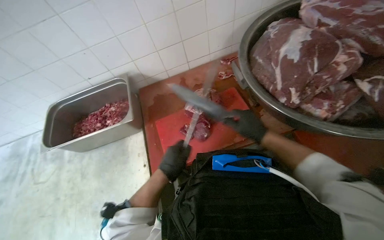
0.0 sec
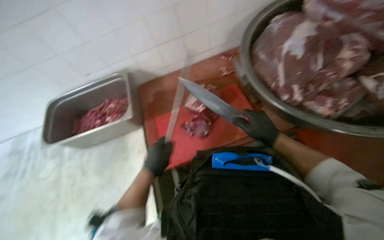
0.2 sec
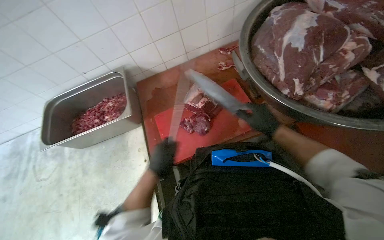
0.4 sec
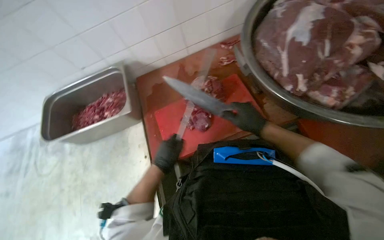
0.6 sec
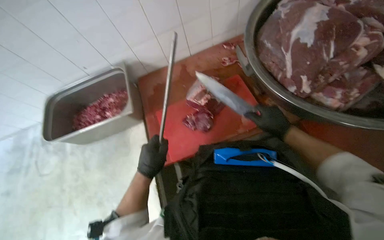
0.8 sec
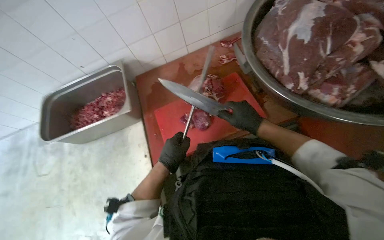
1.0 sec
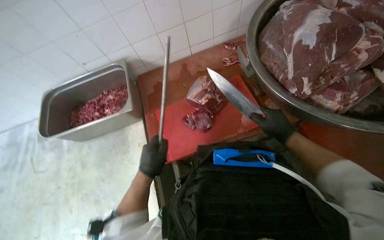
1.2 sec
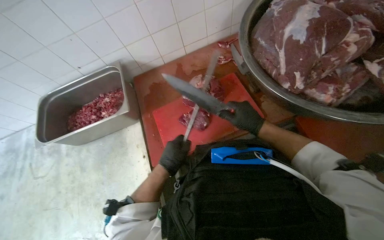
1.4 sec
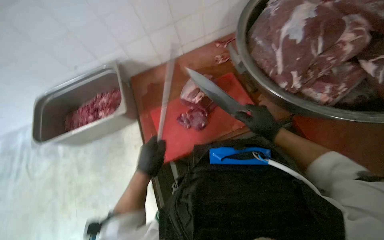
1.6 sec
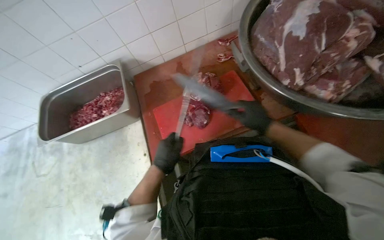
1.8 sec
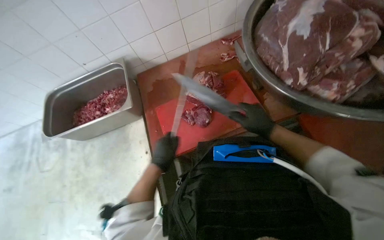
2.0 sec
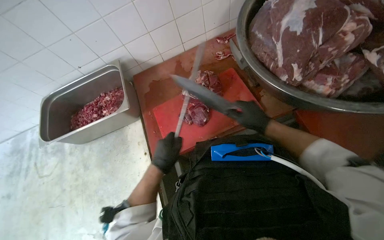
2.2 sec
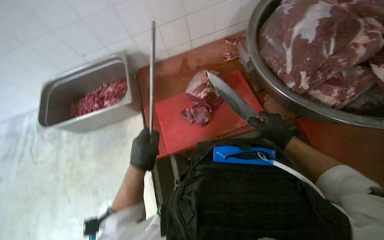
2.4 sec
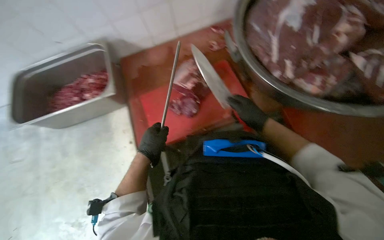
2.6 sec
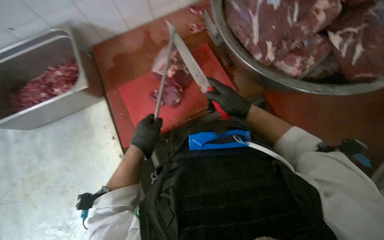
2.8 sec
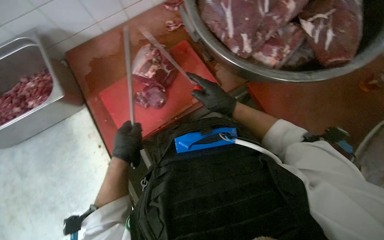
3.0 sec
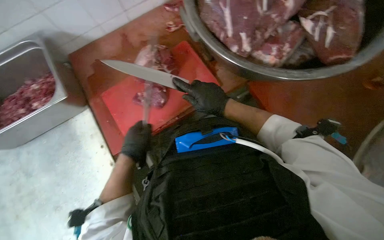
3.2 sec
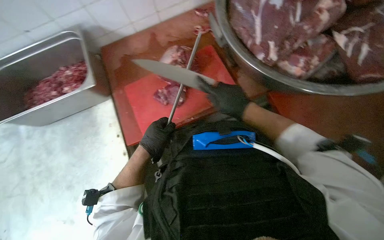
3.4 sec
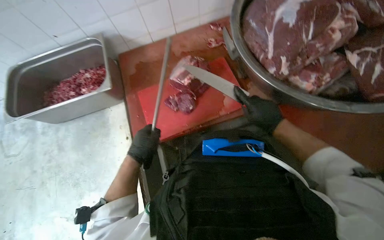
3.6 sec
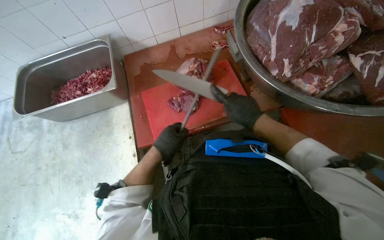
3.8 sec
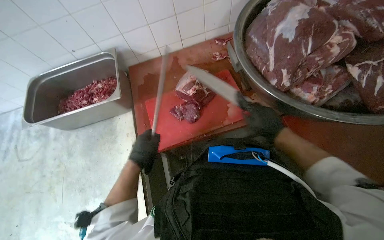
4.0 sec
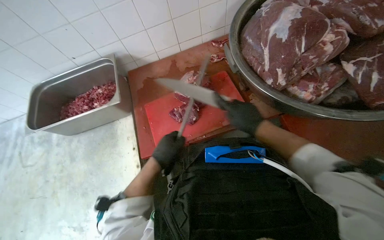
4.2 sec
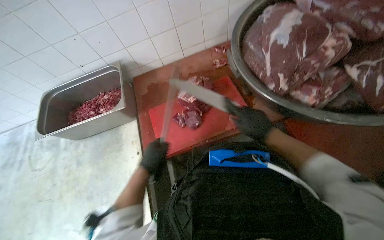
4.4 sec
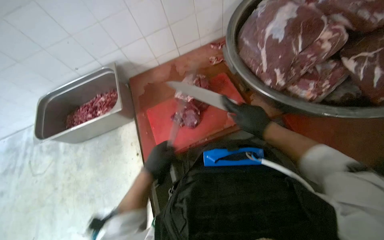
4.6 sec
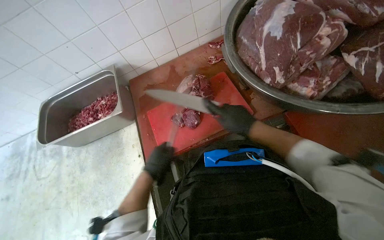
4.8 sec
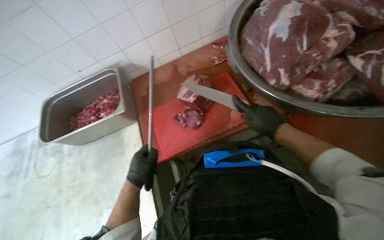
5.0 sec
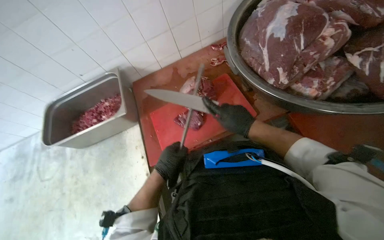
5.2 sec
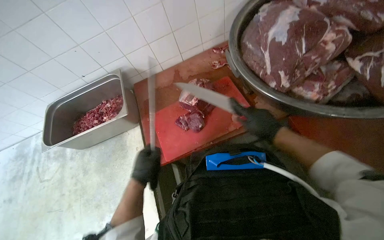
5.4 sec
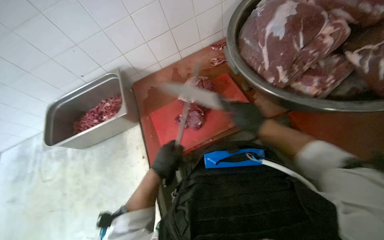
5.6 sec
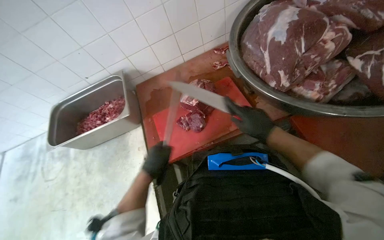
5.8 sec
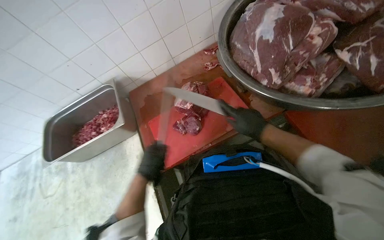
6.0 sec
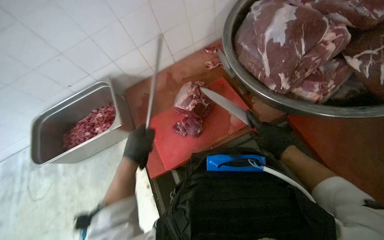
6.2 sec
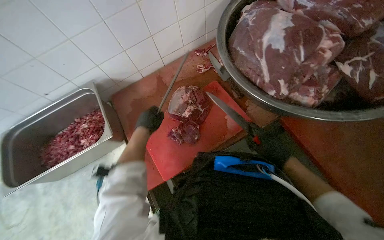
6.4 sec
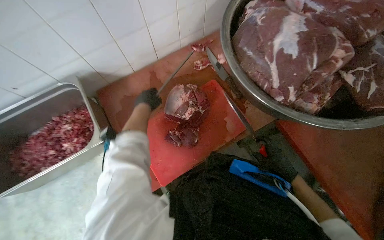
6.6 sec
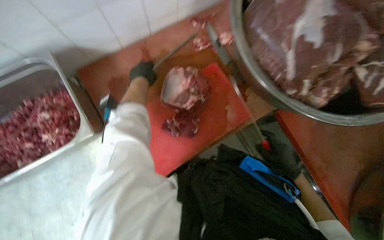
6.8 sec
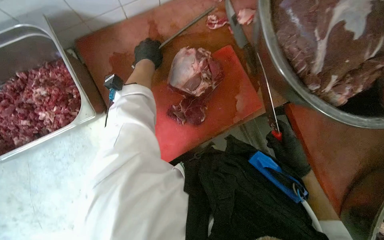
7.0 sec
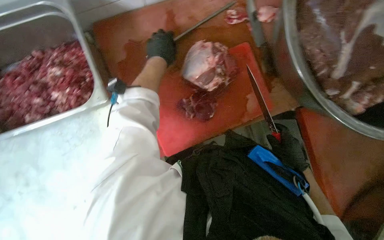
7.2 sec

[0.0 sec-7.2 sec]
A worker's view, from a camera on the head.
Job: preparing food.
The whole recording: Sharpening knife. The worker sharpens a knife using a sharpening steel.
0.0 sec to 1.4 sec: The hands stay close to where they were, moving slightly.
1.4 sec to 2.8 sec: The hands work in one place, with small movements.
2.8 sec to 4.4 sec: The hands stay close to where they were, moving slightly.
4.4 sec to 5.8 sec: The hands stay close to where they were, moving slightly.
5.8 sec to 7.2 sec: The view swings some 20 degrees to the right. The wearer looks roughly 20 degrees further downward. The left hand shifts approximately 35 cm up the picture.

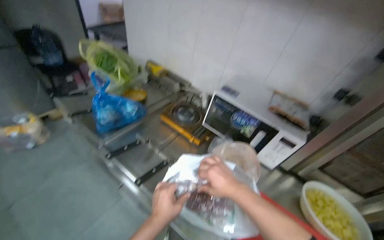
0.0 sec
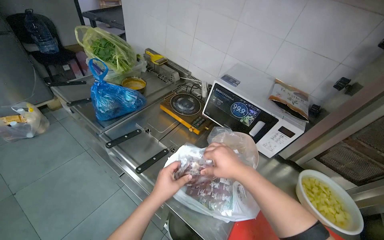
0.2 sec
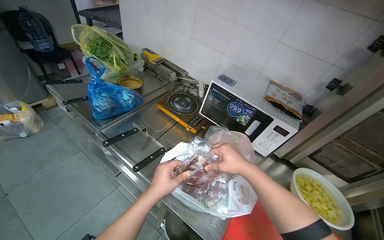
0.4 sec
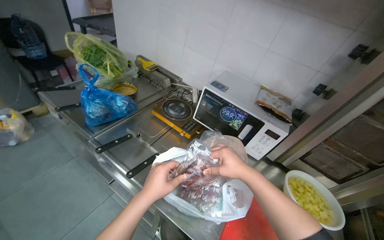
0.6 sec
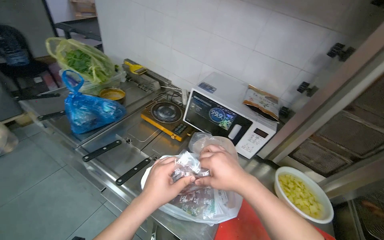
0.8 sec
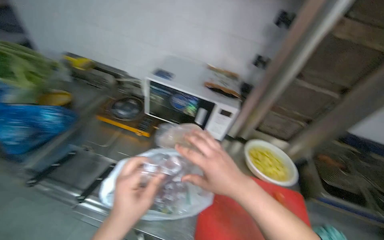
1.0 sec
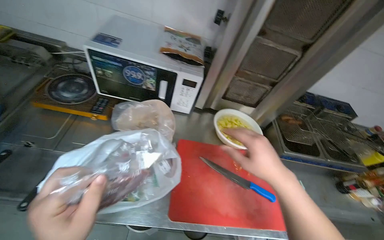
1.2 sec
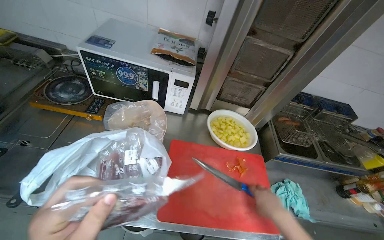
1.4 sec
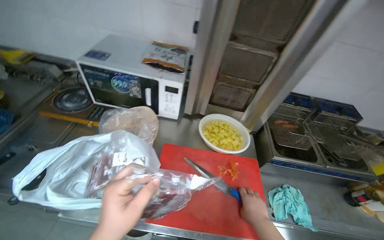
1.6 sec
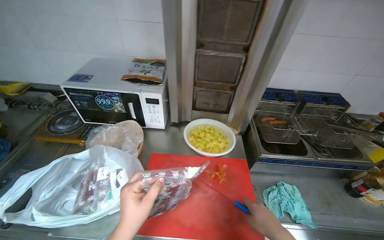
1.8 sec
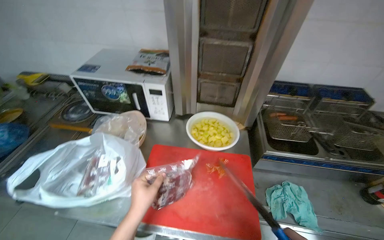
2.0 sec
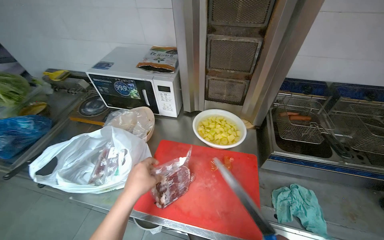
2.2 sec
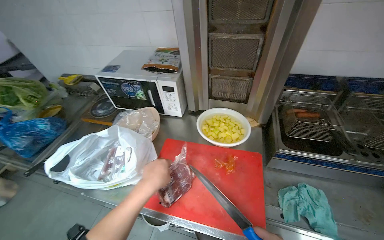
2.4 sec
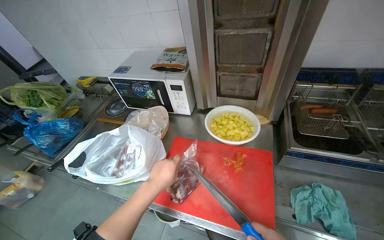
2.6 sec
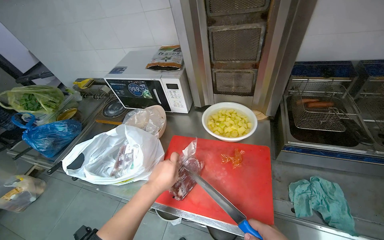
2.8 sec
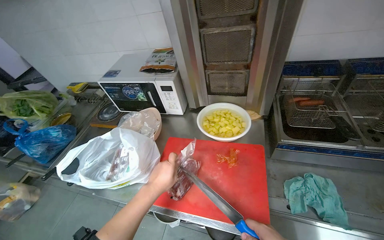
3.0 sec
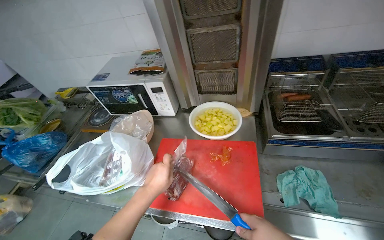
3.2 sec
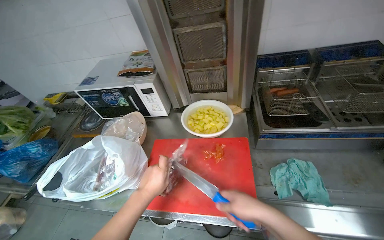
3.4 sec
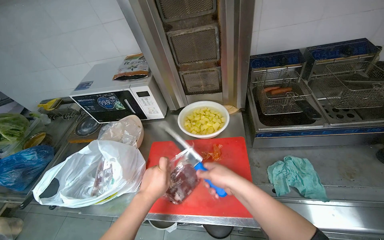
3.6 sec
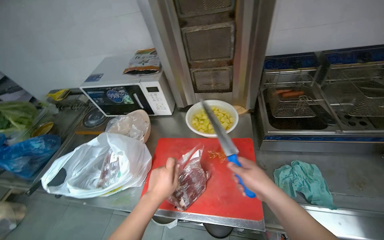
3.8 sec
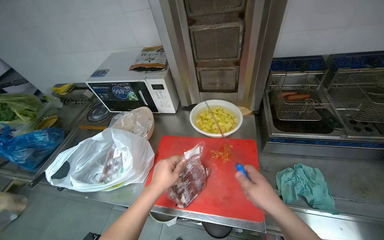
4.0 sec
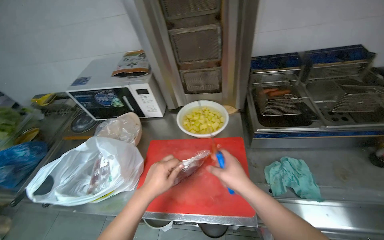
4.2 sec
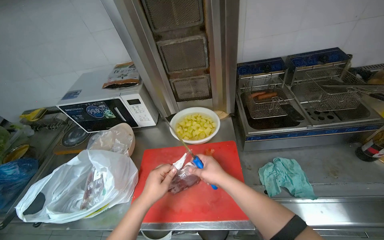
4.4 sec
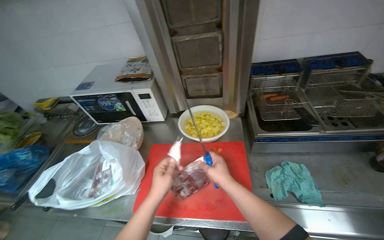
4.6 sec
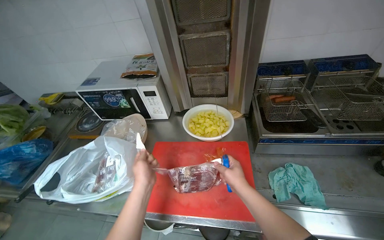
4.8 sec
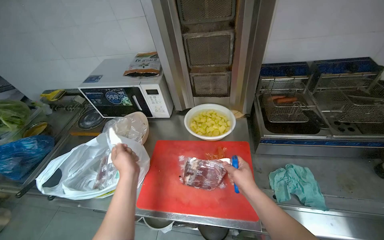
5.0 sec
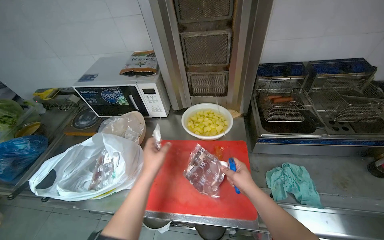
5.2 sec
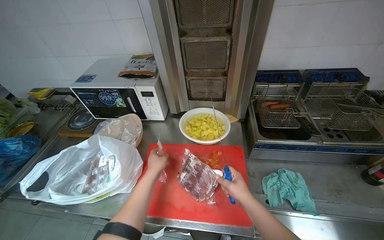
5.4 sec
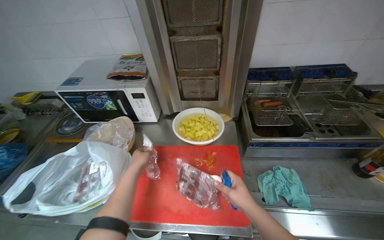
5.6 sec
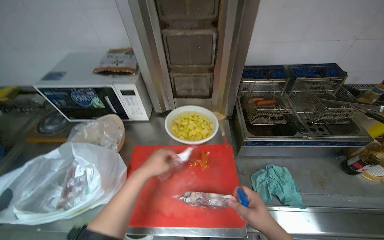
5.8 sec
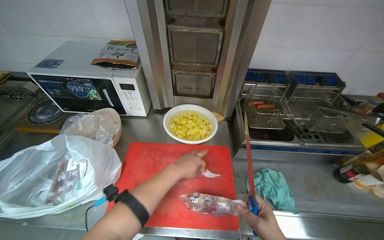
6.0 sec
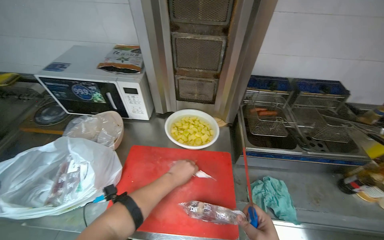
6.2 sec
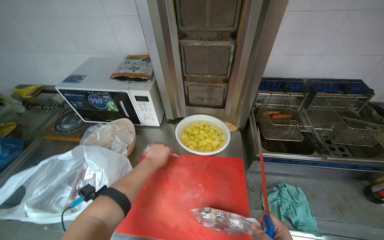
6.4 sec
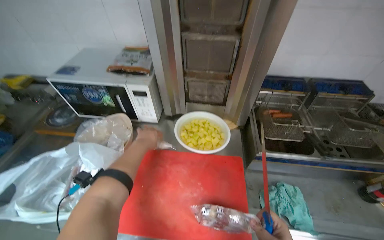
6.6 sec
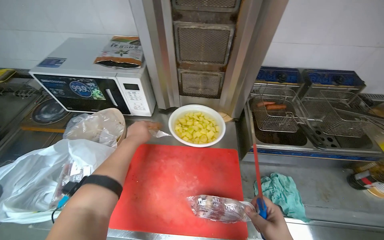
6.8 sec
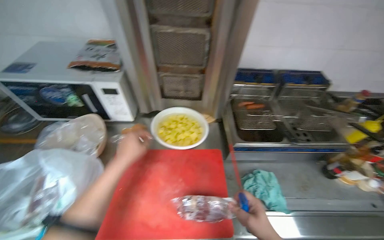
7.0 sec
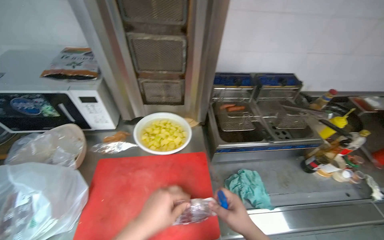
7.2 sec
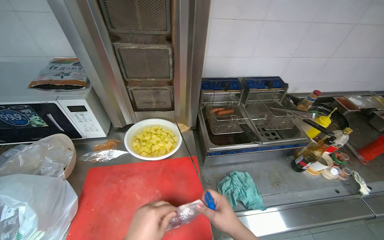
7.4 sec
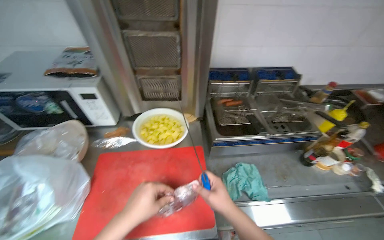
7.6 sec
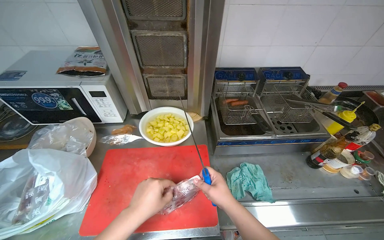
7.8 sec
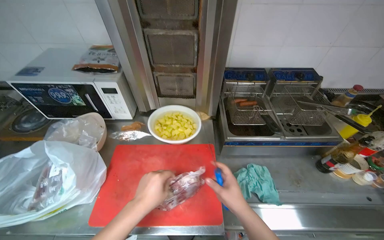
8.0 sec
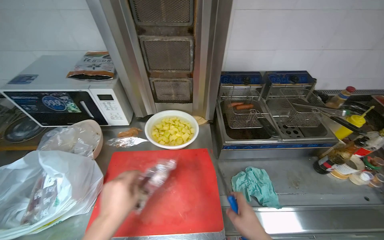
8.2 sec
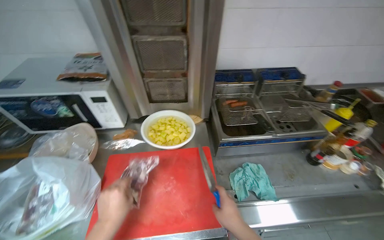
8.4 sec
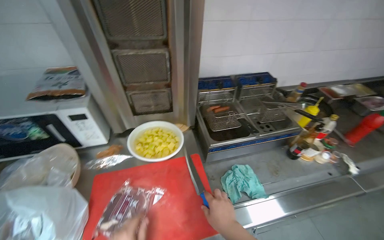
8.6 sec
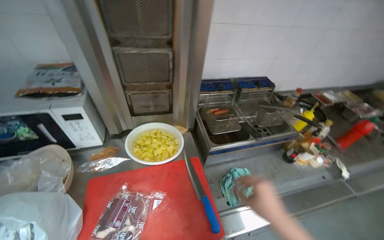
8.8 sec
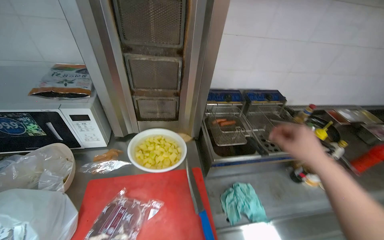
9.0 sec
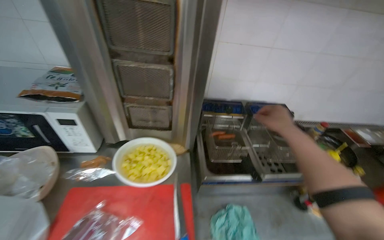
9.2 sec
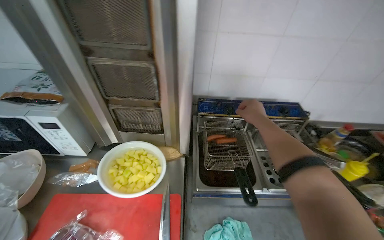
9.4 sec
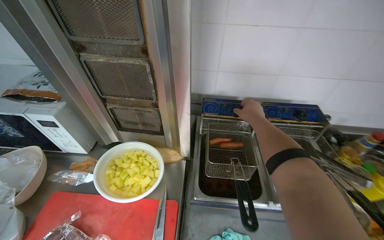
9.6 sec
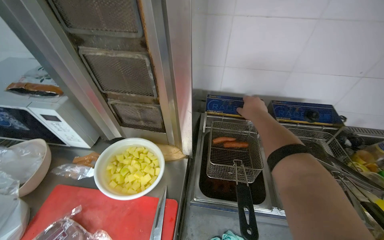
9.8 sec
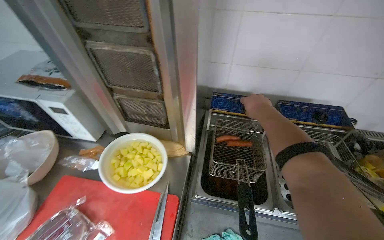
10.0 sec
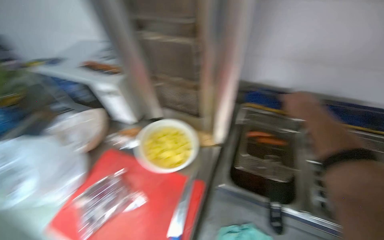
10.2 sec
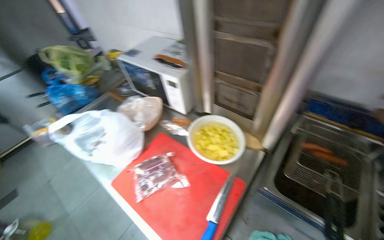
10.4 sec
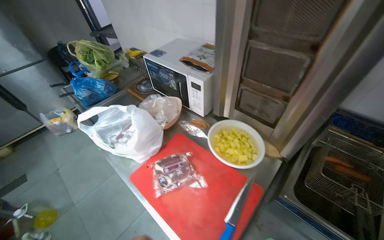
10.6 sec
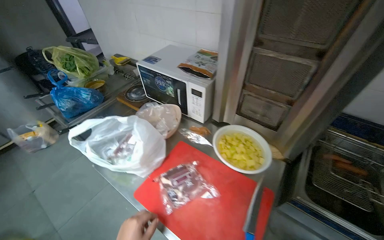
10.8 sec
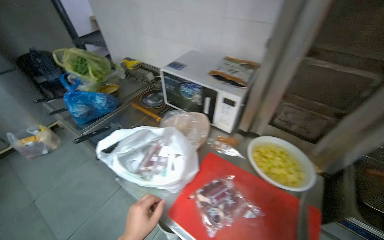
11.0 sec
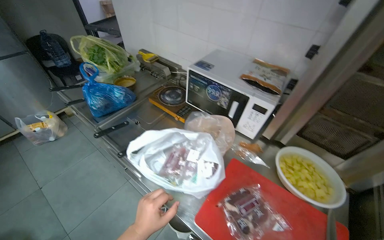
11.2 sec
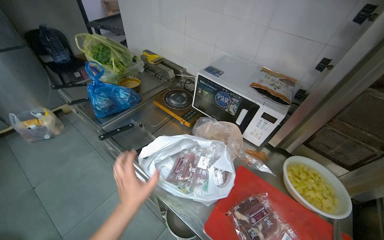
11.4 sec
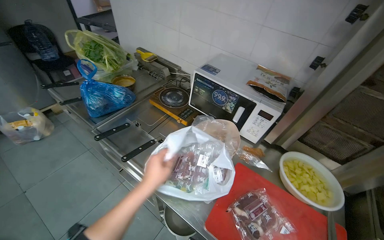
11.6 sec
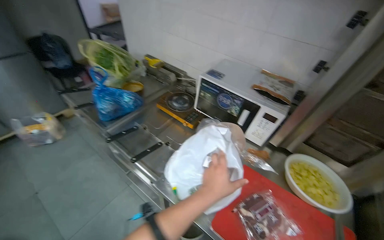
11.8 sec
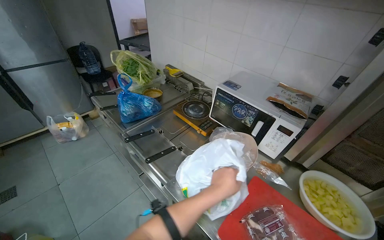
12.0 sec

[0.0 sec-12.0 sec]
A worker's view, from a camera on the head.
Job: preparing food.
The whole recording: Unwrapping meat for preparation. The worker unwraps pieces of meat from plastic packaging on a cutting board.
0.0 sec to 1.6 sec: The wearer looks roughly 30 degrees further to the right.
1.6 sec to 3.0 sec: The camera sweeps to the left, by roughly 20 degrees. The left hand goes about 10 cm farther from the camera.
4.4 sec to 6.0 sec: The left hand moves to the right, about 10 cm.
7.6 sec to 9.0 sec: The right hand travels up the picture and to the right by roughly 25 cm.
9.0 sec to 10.4 sec: The head rotates about 50 degrees to the left.
10.4 sec to 12.0 sec: The wearer moves to the left, about 60 cm.
